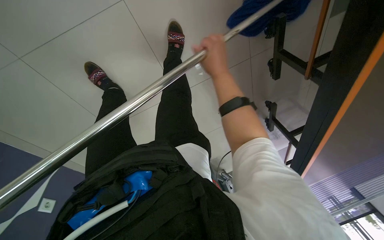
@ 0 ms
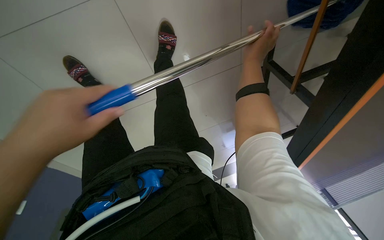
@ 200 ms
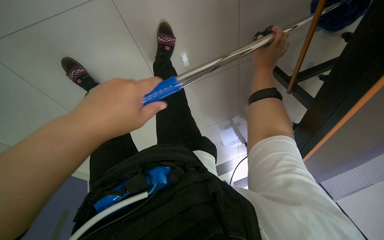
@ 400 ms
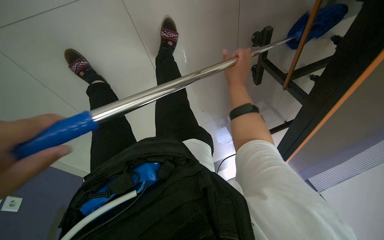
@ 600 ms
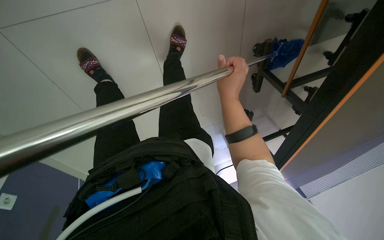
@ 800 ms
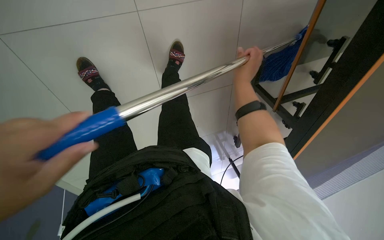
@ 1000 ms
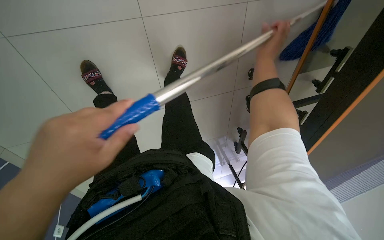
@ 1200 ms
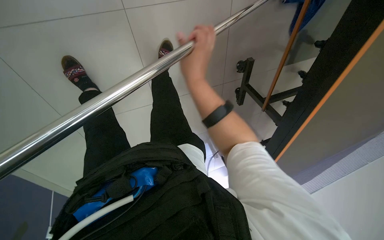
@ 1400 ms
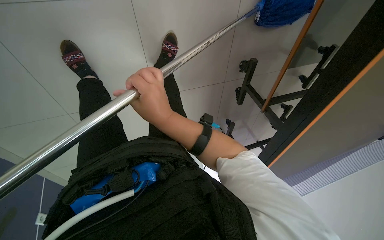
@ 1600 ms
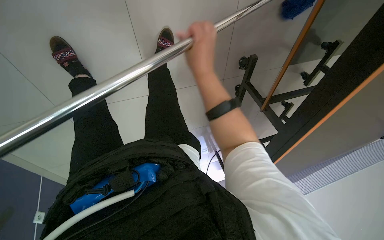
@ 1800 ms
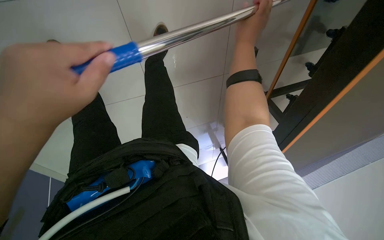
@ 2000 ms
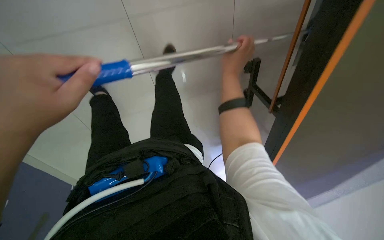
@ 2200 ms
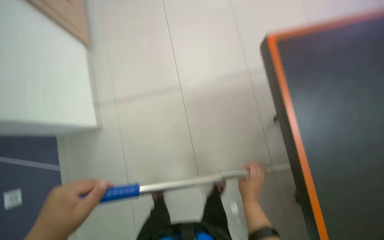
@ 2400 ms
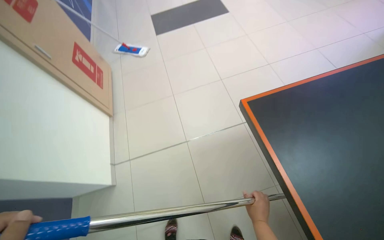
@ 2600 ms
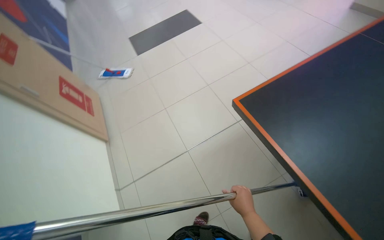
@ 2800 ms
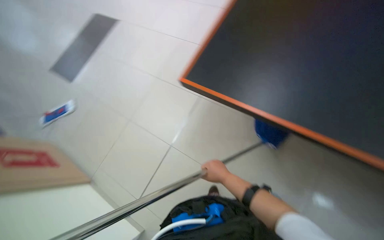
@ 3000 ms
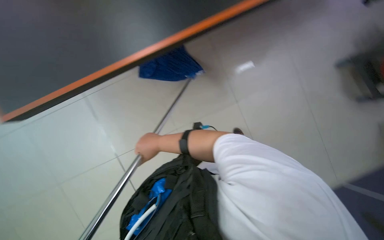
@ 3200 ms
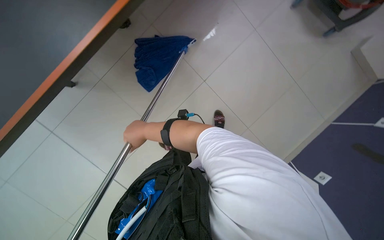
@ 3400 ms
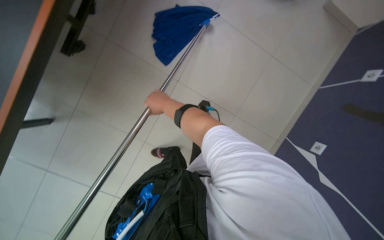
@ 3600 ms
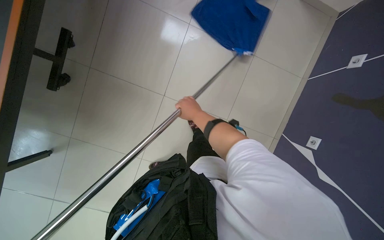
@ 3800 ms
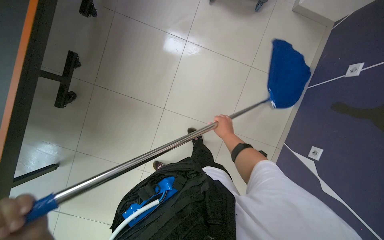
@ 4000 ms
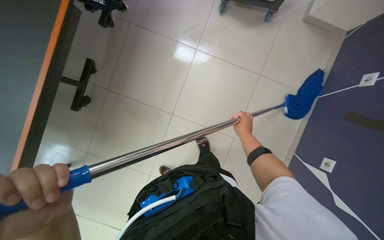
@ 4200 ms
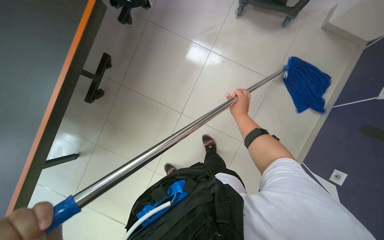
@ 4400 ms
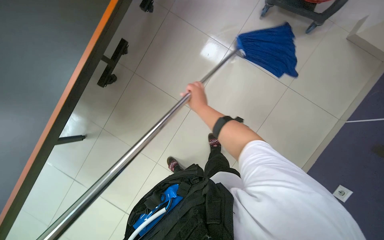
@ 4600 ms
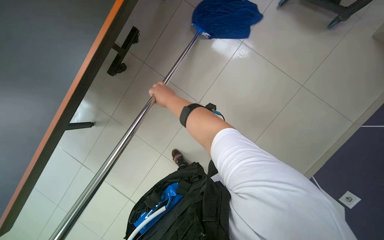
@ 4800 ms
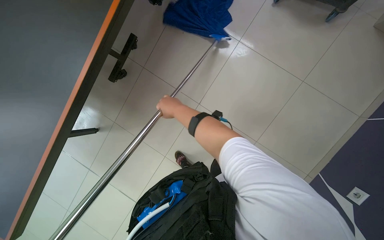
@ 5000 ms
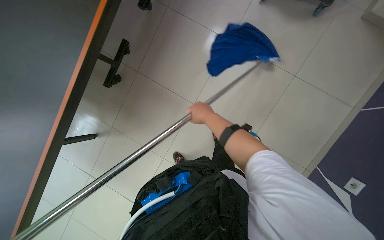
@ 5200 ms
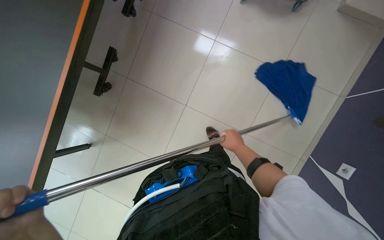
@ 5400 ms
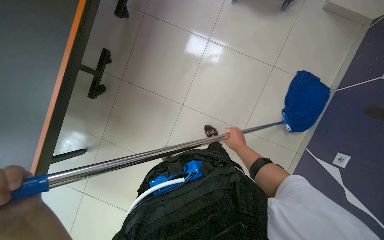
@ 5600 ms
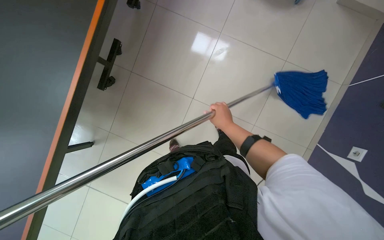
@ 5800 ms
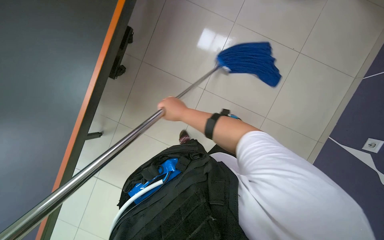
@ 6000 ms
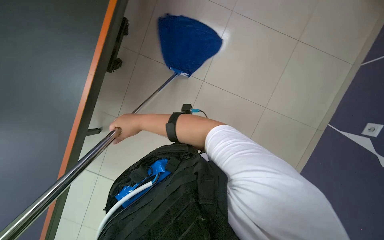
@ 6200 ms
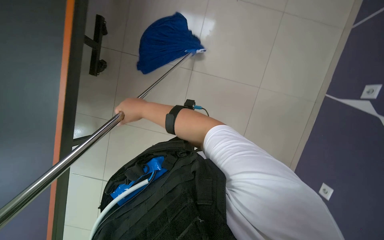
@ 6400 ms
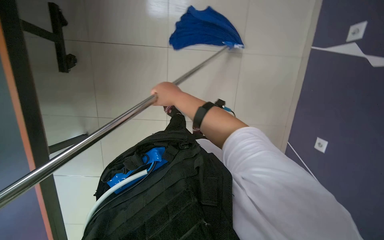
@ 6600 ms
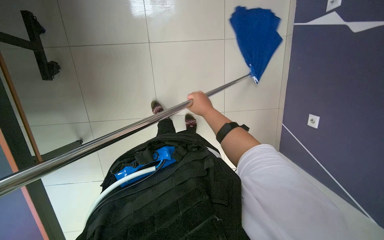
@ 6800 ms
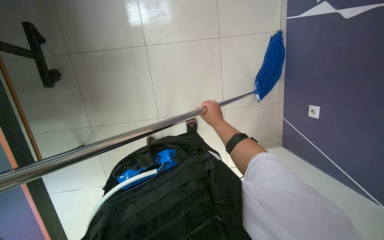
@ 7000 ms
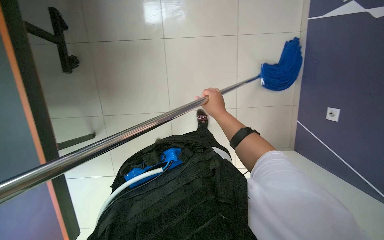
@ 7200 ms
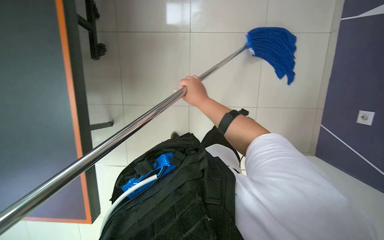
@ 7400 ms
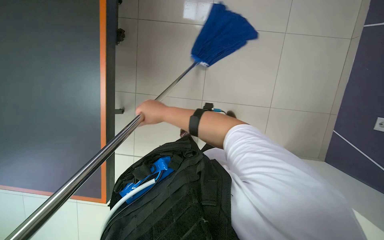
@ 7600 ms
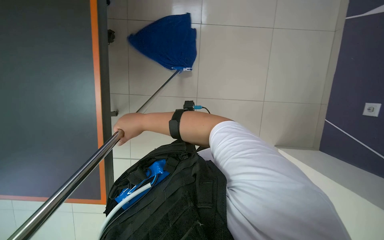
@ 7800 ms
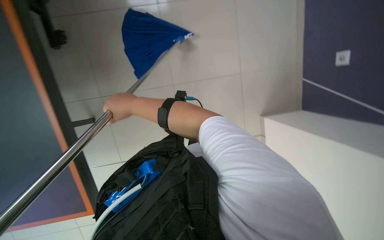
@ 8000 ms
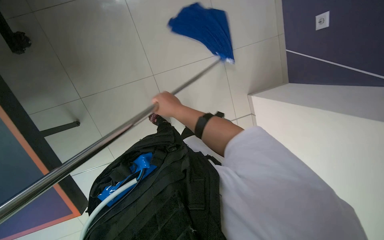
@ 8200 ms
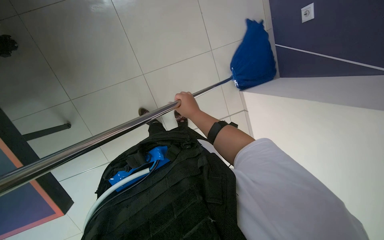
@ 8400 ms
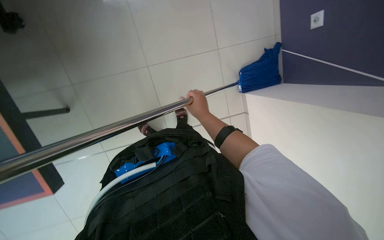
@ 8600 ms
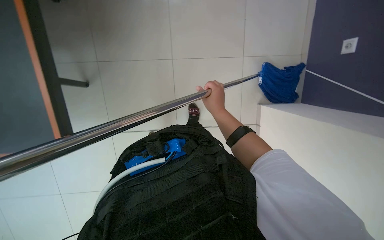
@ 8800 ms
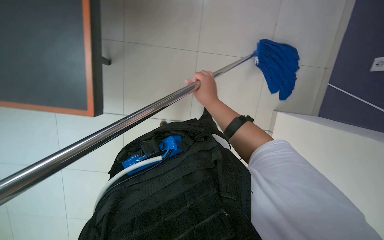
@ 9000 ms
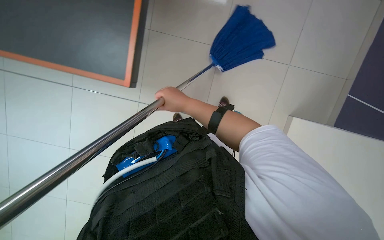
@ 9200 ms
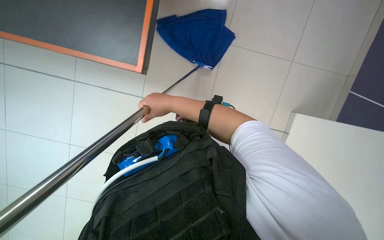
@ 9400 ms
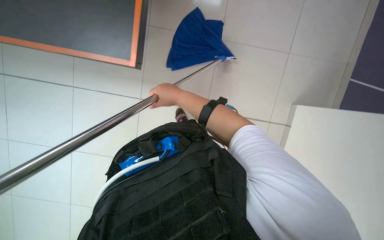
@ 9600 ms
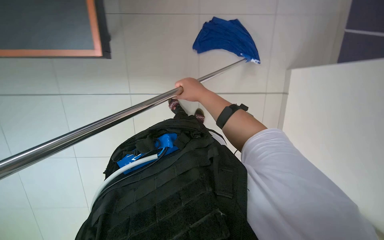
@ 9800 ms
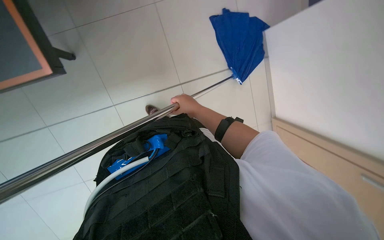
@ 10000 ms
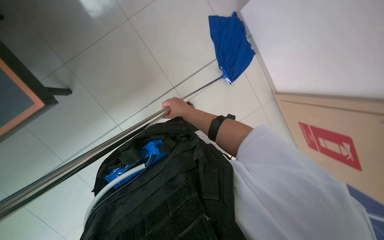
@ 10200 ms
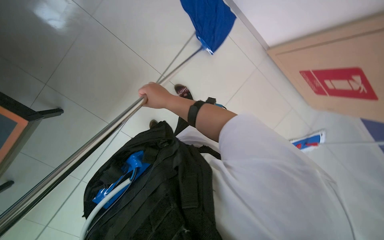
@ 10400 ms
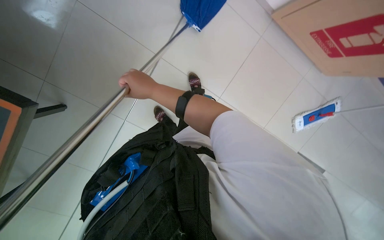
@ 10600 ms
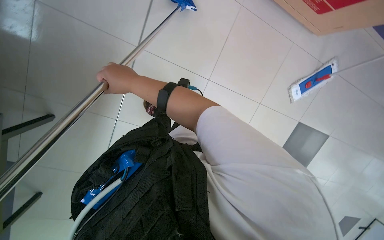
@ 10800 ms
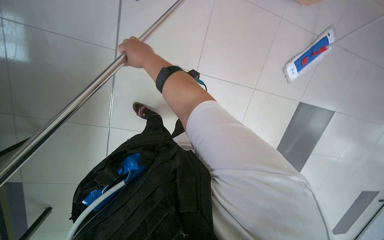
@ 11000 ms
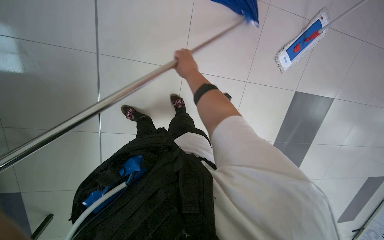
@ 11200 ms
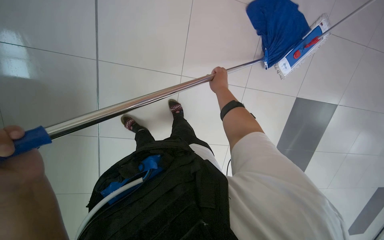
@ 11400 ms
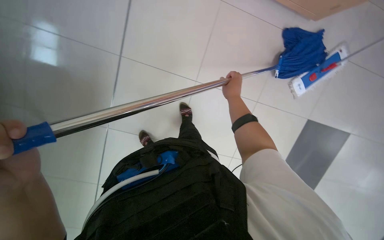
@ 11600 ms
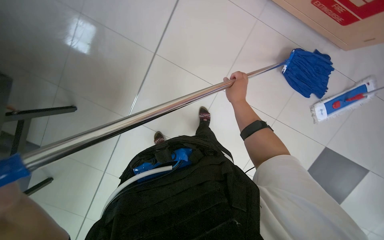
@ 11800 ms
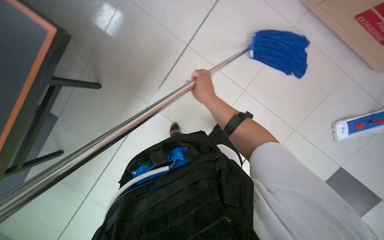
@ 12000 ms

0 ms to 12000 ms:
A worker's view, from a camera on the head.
Job: mopping floor.
The whole recording: Mopping floor with flat mop. The worker mops the floor with a flat mop, periodically rinsing and wringing it in the cleaning cart.
0 ms to 1600 ms: The right hand goes left and right, about 25 cm each way, reversing 3 times.
1600 ms to 3000 ms: The camera pitches upward, by some 20 degrees.
4400 ms to 6000 ms: The right hand moves left and right over about 25 cm, changing direction 2 times.
6000 ms to 7600 ms: The wearer looks some 10 degrees further downward. The right hand moves left and right over approximately 25 cm, changing direction 2 times.
9000 ms to 10400 ms: The view tips downward by some 15 degrees. Everything in view rotates approximately 30 degrees counterclockwise.

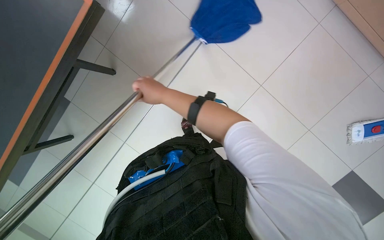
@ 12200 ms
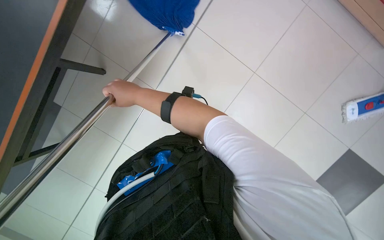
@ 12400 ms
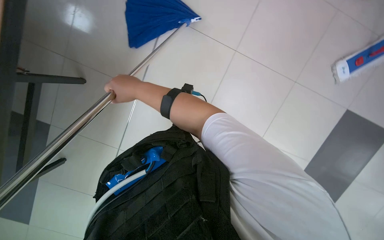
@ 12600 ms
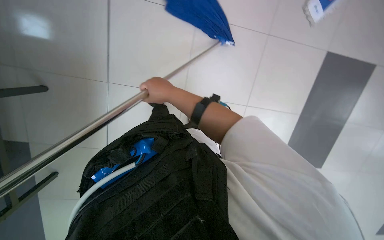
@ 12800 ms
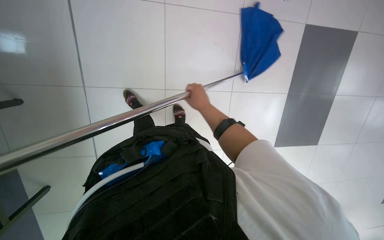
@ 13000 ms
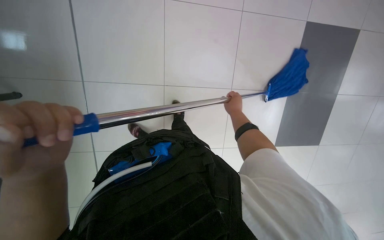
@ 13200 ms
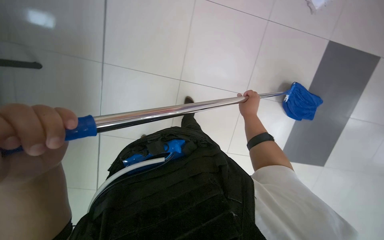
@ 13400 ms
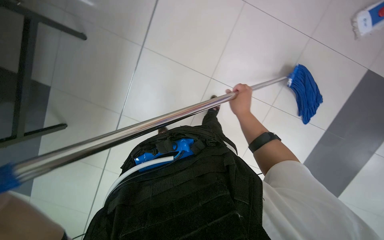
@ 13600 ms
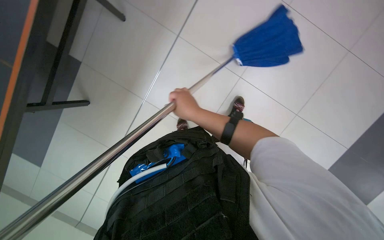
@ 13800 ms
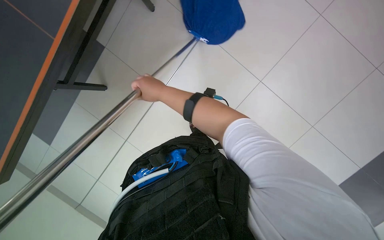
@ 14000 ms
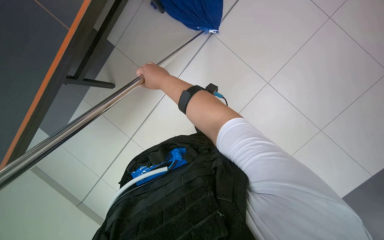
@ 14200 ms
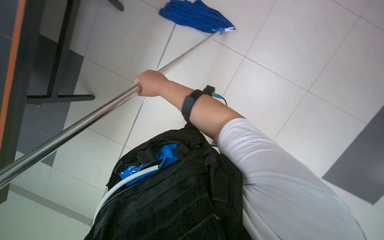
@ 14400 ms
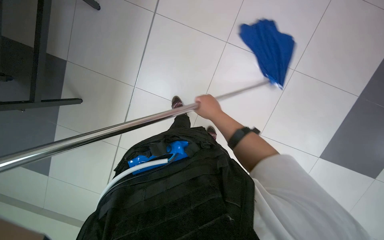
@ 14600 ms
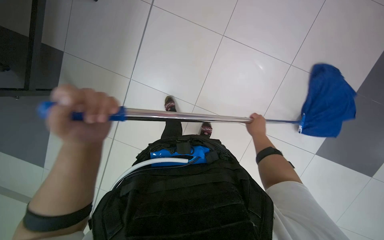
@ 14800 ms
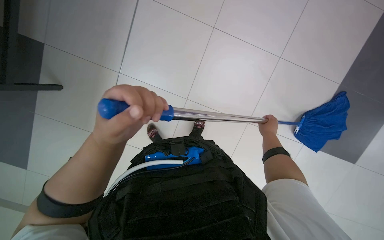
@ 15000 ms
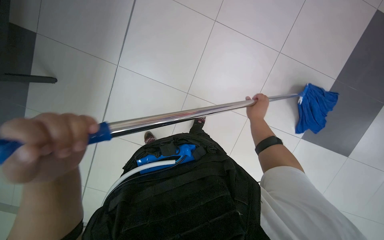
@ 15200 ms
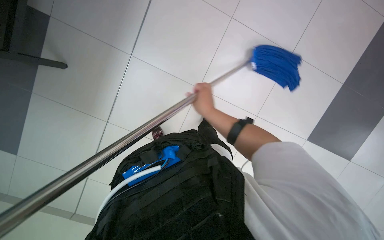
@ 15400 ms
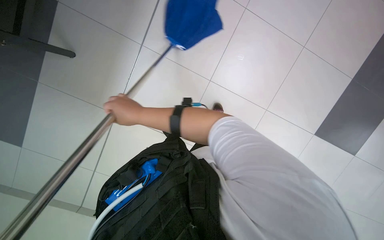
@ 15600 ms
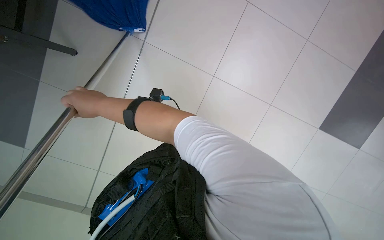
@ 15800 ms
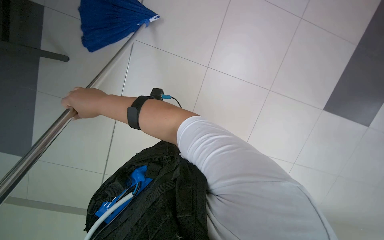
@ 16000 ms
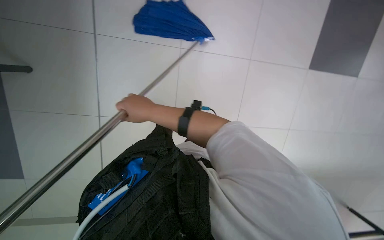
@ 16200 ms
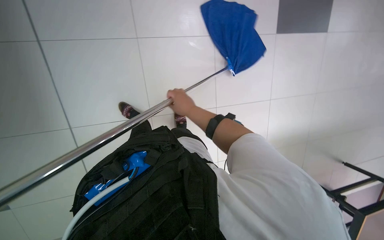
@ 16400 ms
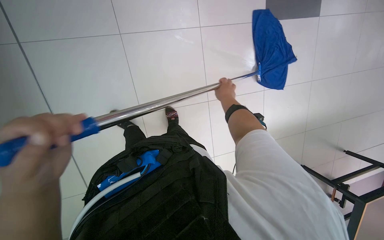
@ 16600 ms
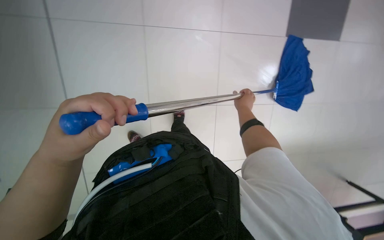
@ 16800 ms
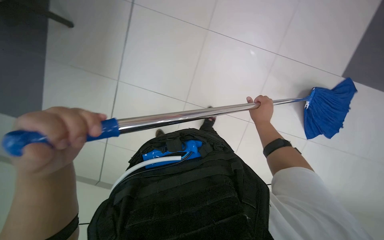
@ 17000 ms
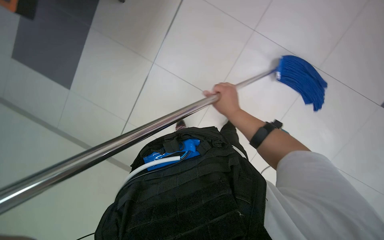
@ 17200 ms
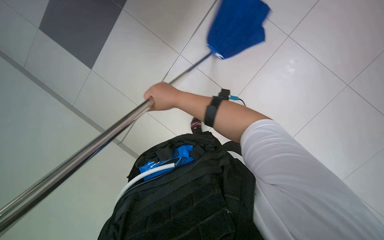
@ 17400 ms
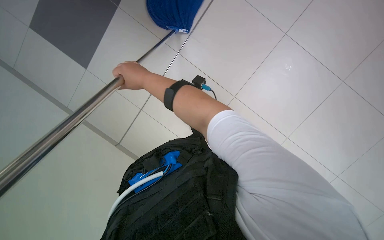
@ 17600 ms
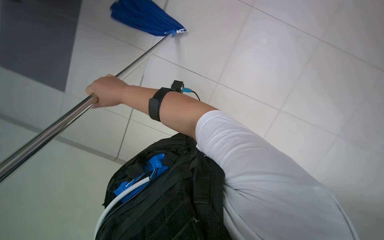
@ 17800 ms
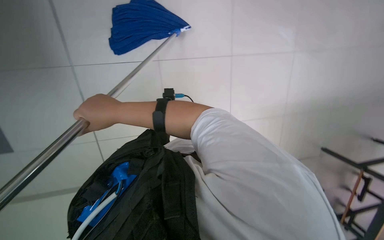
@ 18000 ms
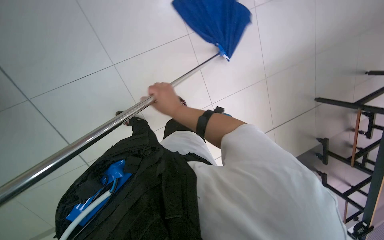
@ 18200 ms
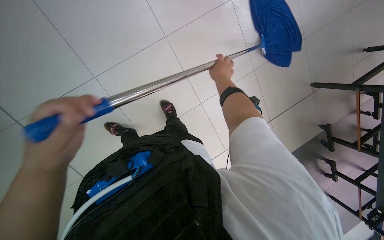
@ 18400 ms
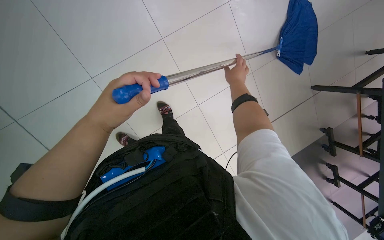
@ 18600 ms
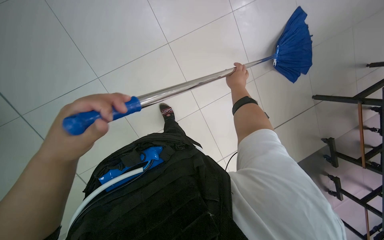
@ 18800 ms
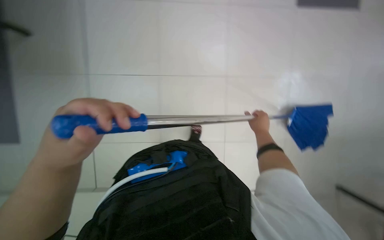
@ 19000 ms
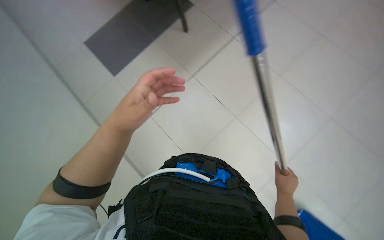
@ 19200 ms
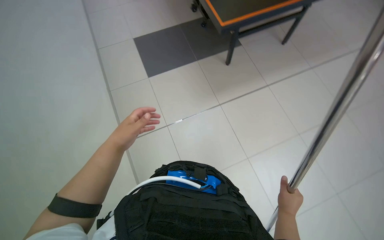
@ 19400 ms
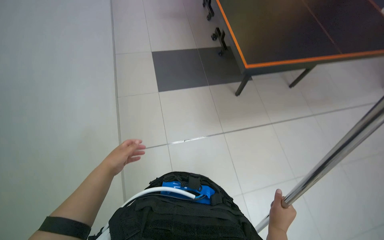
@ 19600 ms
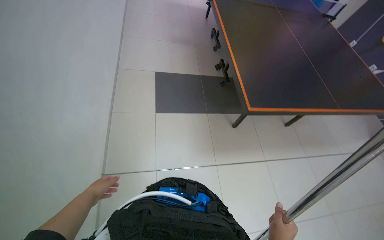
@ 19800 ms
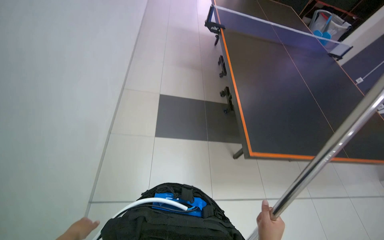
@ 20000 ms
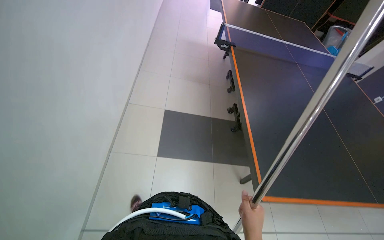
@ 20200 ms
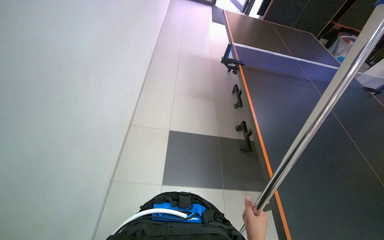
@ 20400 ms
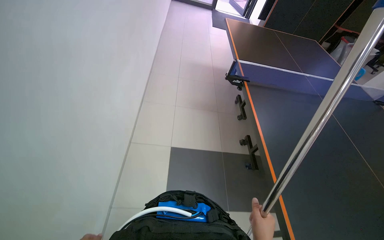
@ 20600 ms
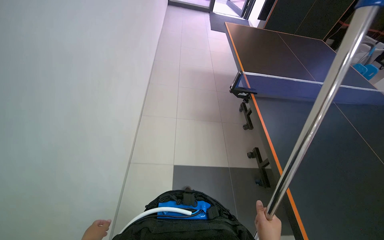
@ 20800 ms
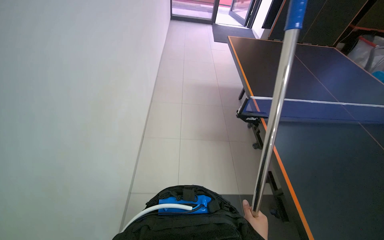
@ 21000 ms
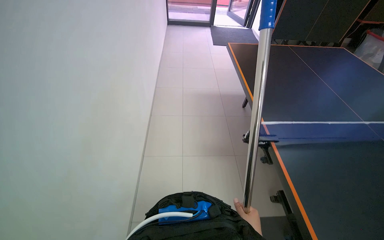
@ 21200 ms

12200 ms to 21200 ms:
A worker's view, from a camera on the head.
Job: mopping floor.
The whole recording: Mopping floor with flat mop. The worker mops the floor with a flat mop, periodically rinsing and wringing it in the cleaning cart.
12200 ms to 13800 ms: The right hand moves about 25 cm to the right and comes back.
16600 ms to 18200 ms: The right hand travels to the left by approximately 20 cm.
18200 ms to 19800 ms: The view tilts some 20 degrees upward.
19800 ms to 21200 ms: The head travels about 50 cm. The view tilts approximately 20 degrees upward.
